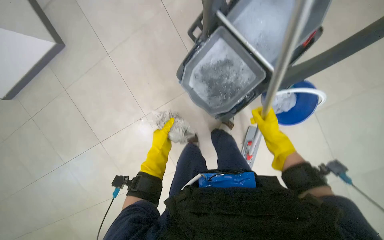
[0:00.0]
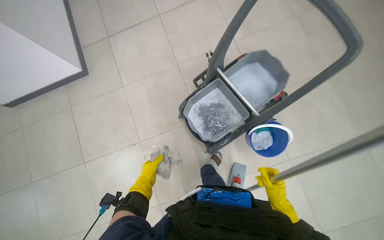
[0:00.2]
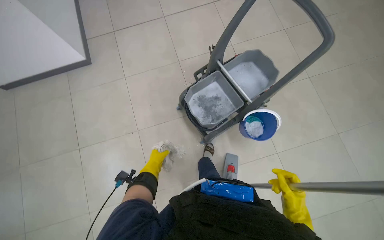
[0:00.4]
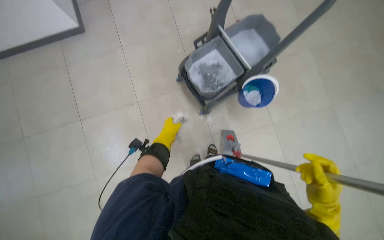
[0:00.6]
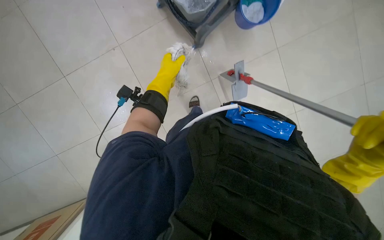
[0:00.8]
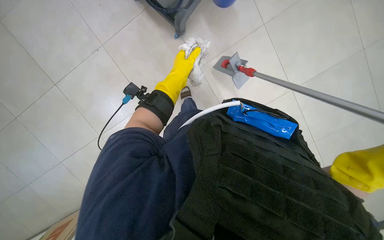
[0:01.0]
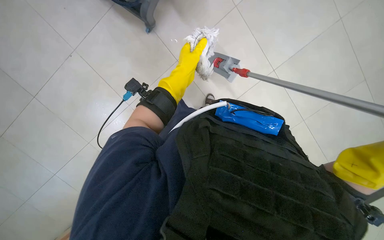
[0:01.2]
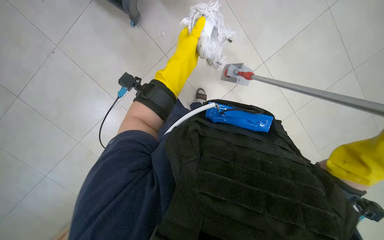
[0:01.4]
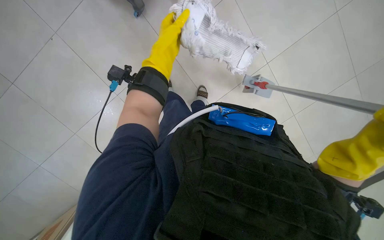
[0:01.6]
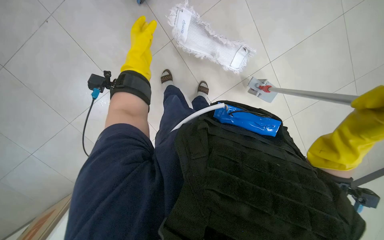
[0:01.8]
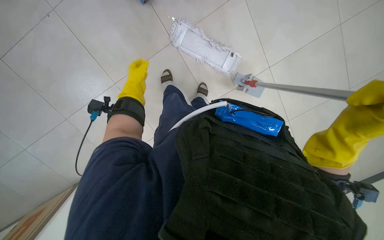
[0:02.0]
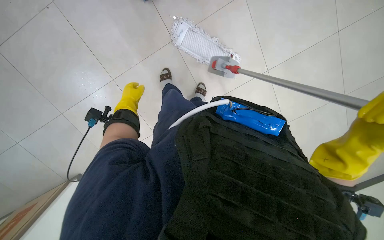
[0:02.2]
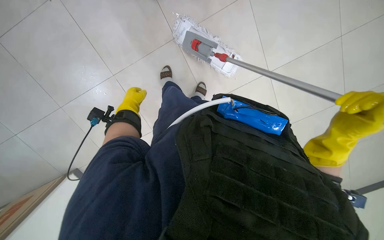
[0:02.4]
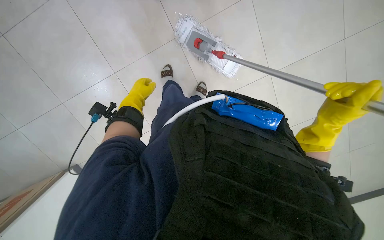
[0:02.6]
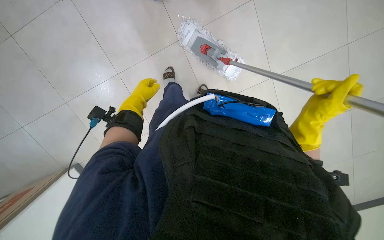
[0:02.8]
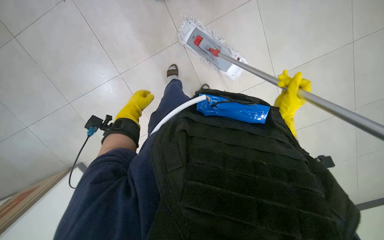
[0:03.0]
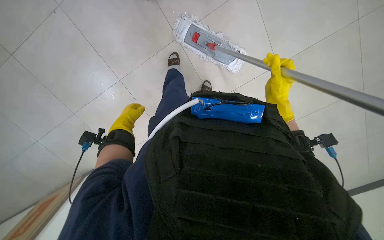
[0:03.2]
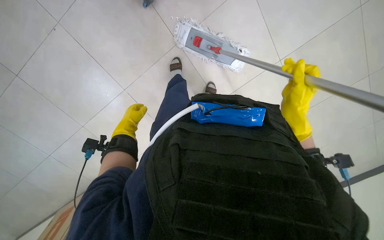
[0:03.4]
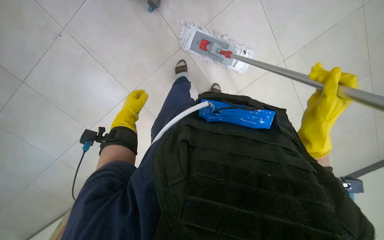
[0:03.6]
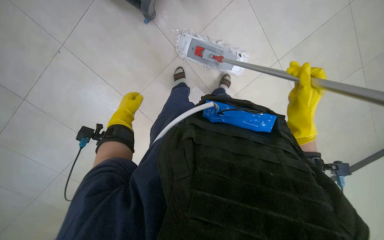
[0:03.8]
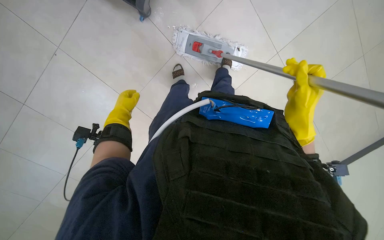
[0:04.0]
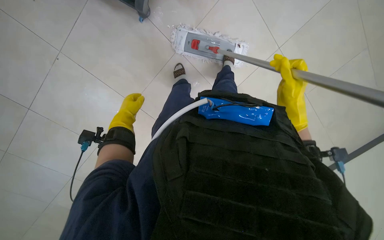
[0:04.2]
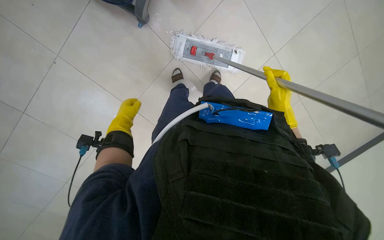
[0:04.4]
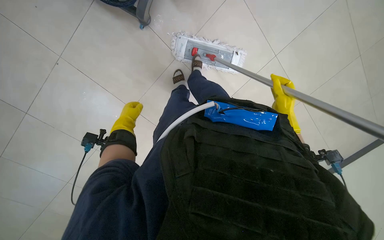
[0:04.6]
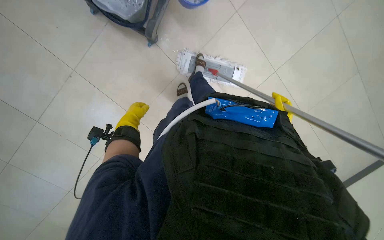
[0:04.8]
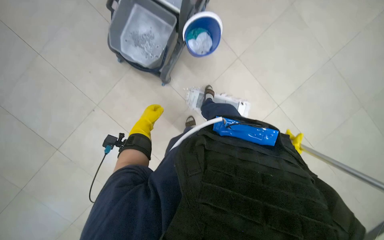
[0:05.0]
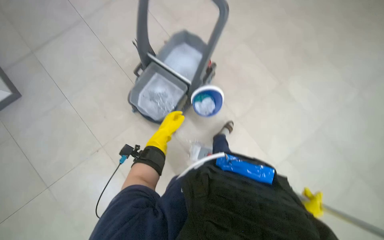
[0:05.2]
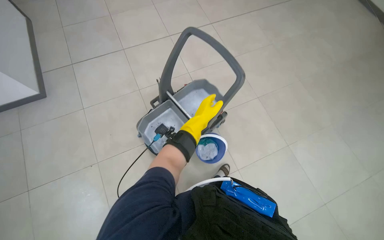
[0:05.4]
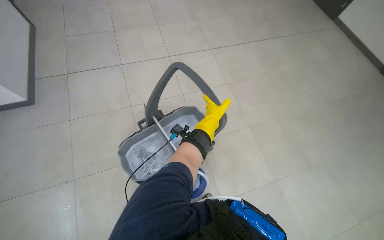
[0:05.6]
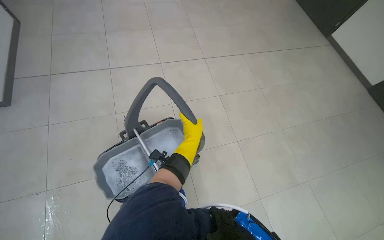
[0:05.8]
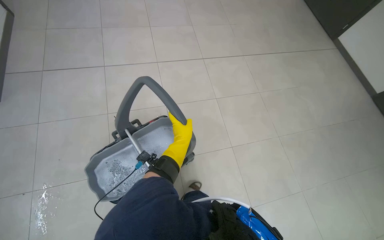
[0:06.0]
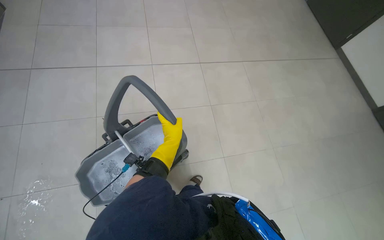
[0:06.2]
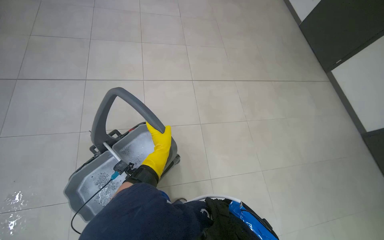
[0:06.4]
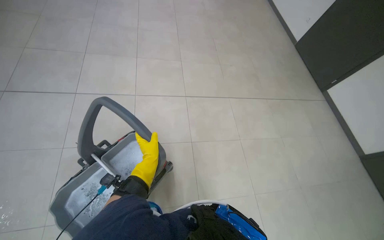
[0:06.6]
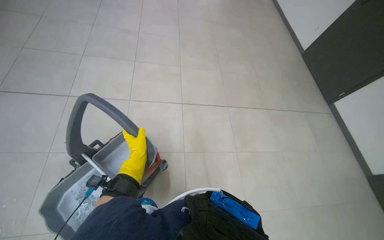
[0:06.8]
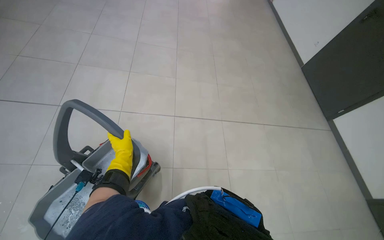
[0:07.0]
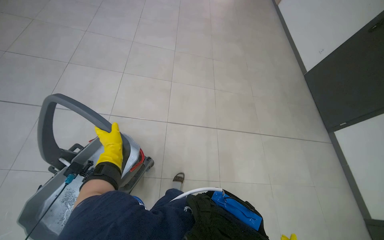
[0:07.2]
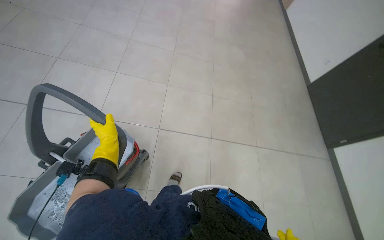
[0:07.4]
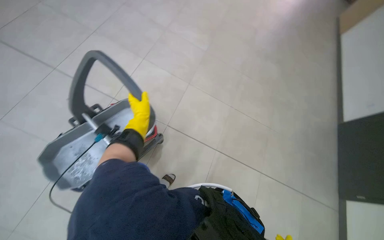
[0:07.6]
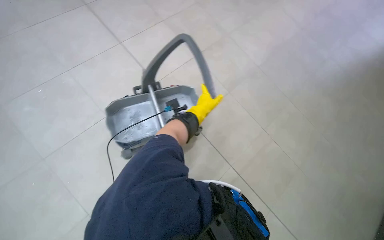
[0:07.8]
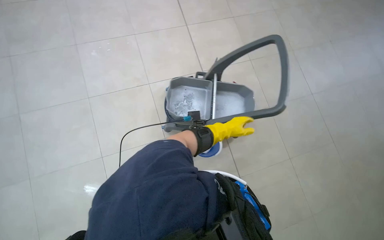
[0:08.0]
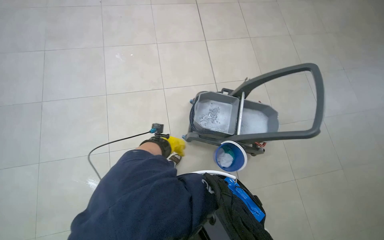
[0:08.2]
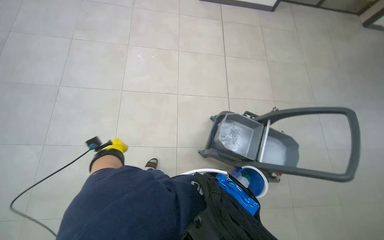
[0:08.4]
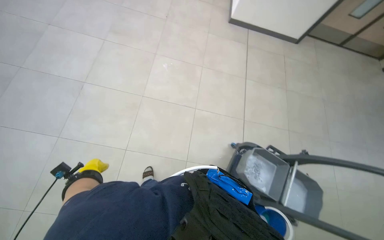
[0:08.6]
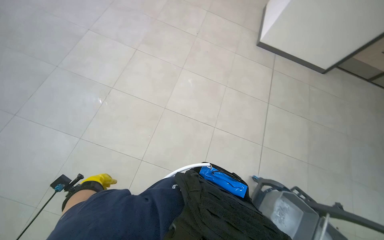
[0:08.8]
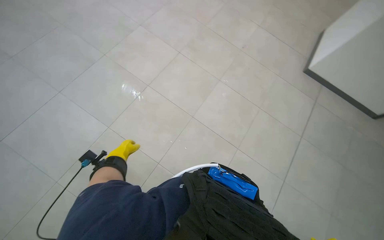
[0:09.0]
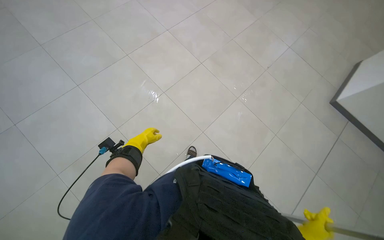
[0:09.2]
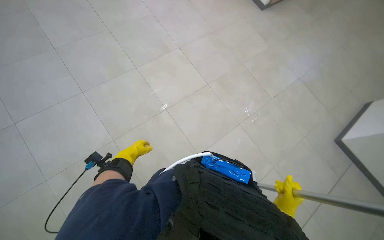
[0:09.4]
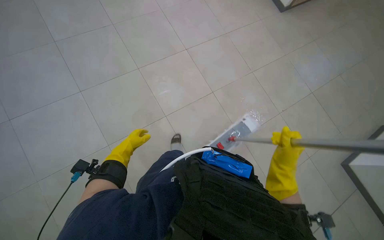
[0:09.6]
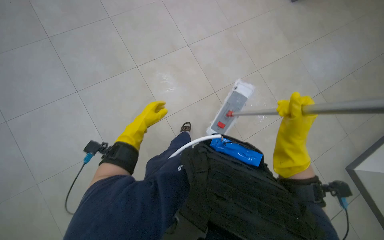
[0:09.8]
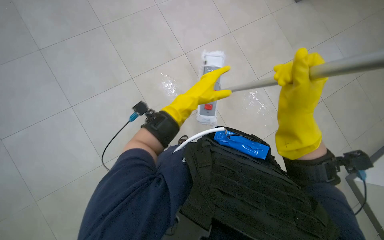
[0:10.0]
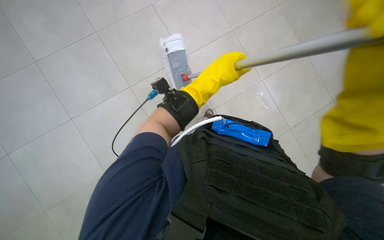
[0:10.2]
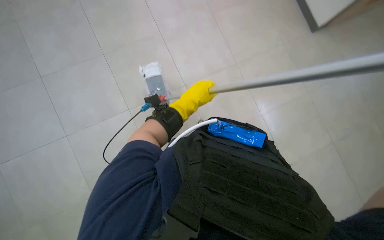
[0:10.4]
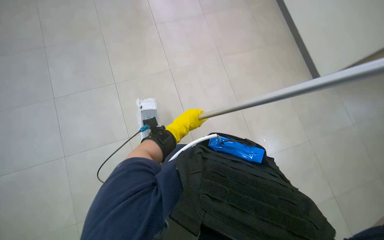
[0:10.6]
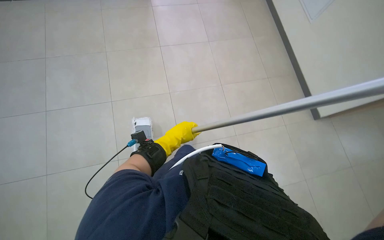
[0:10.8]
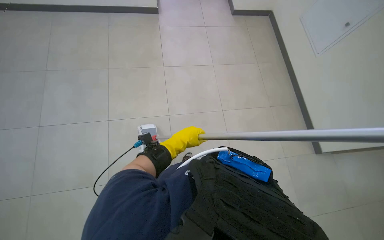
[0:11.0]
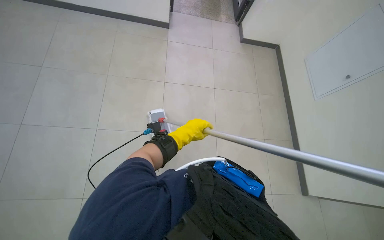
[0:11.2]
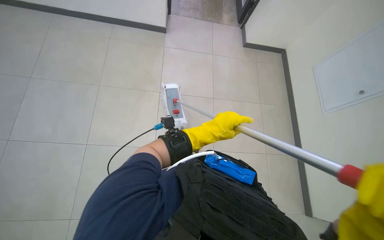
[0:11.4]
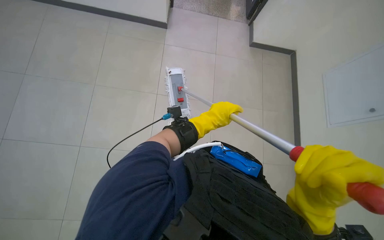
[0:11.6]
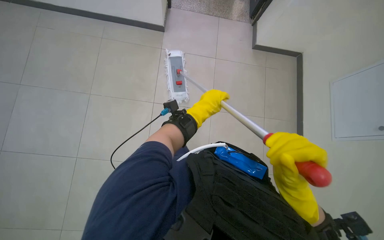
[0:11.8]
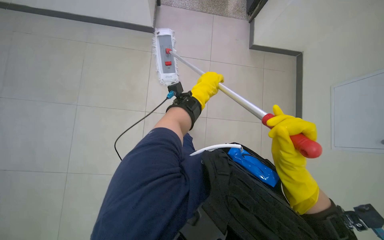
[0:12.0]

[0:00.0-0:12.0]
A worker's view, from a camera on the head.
Job: mopping floor.
The whole recording: Mopping tiled floor. The worker prepares the mop, then mops the tiled floor, periodically cleaning and reattaching the mop head.
0:00.0 to 0:01.6: The view tilts about 25 degrees downward.
0:01.6 to 0:03.0: The left hand goes some 20 cm to the left, down the picture and farther from the camera.
0:03.0 to 0:04.4: The right hand travels nearer to the camera and back again, roughly 5 cm each way.
0:04.4 to 0:06.0: The view tips upward by about 70 degrees. The scene turns some 35 degrees clockwise in the picture.
0:06.0 to 0:07.6: The view tilts approximately 15 degrees upward.
0:07.6 to 0:09.0: The camera travels about 50 cm. The head turns to the left by about 40 degrees. The view tips upward by roughly 20 degrees.
0:09.0 to 0:10.4: The left hand is displaced to the right and up the picture by some 40 cm.

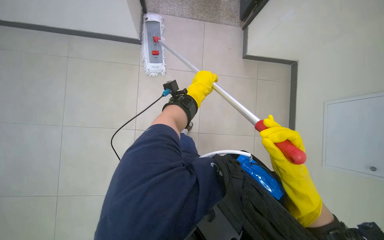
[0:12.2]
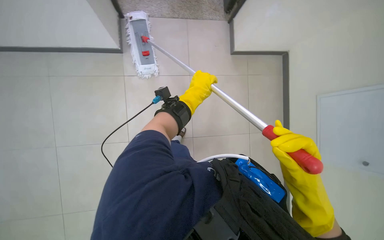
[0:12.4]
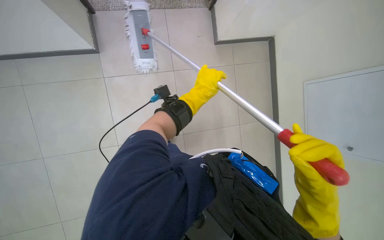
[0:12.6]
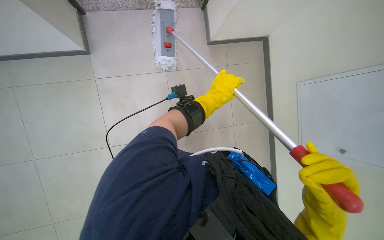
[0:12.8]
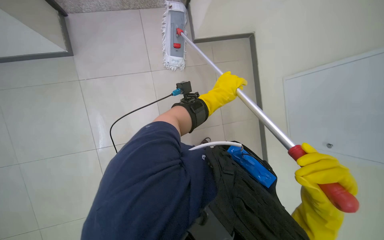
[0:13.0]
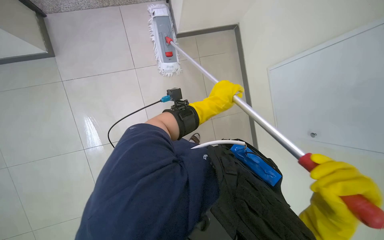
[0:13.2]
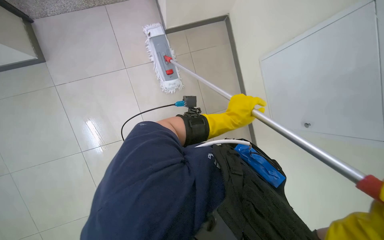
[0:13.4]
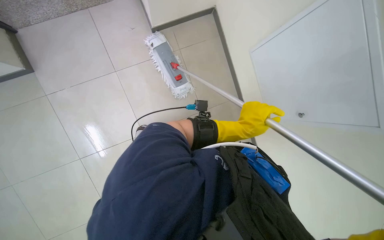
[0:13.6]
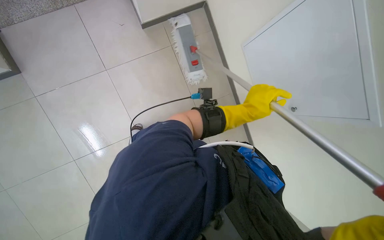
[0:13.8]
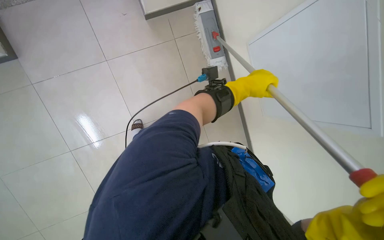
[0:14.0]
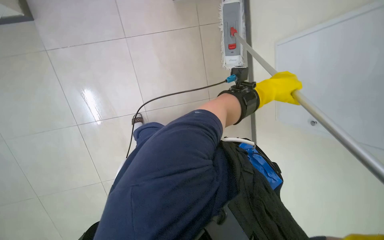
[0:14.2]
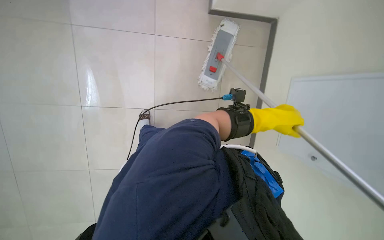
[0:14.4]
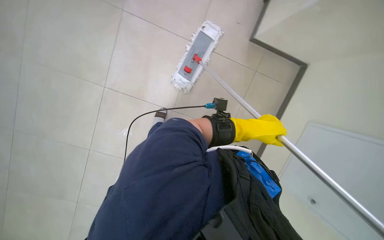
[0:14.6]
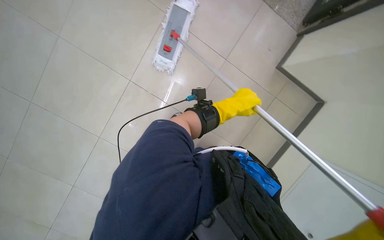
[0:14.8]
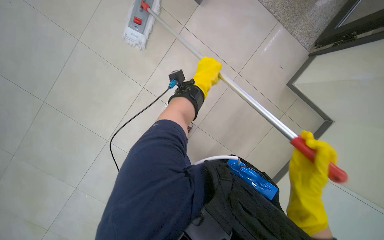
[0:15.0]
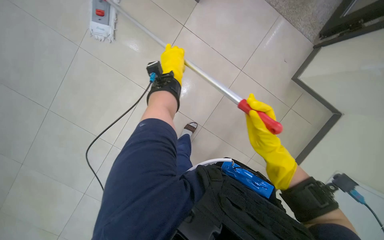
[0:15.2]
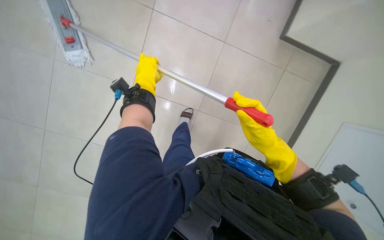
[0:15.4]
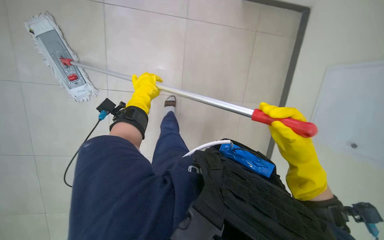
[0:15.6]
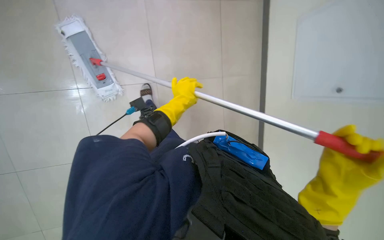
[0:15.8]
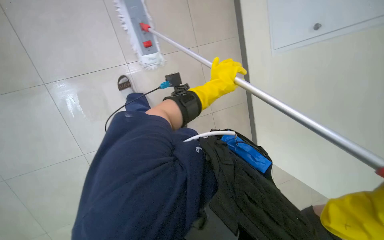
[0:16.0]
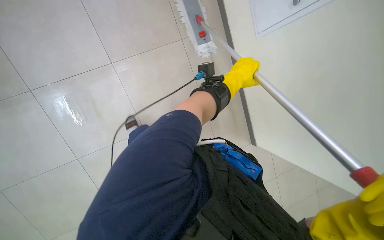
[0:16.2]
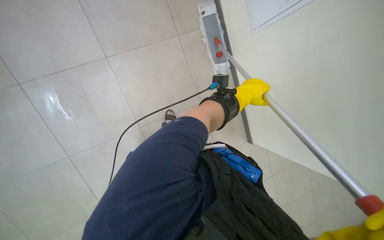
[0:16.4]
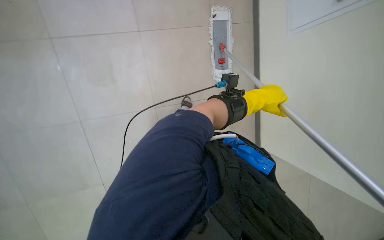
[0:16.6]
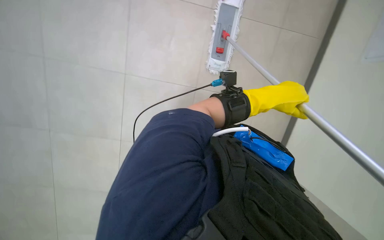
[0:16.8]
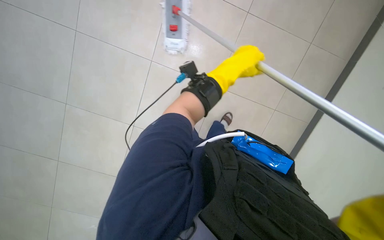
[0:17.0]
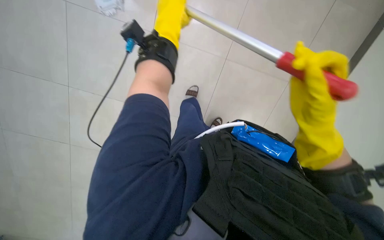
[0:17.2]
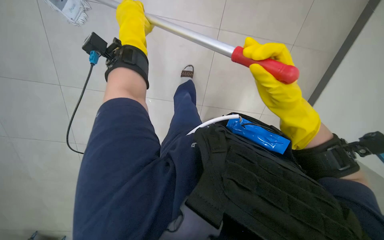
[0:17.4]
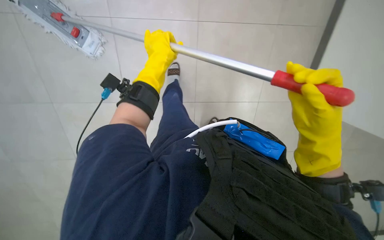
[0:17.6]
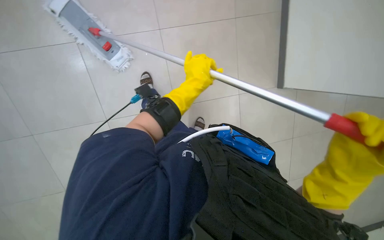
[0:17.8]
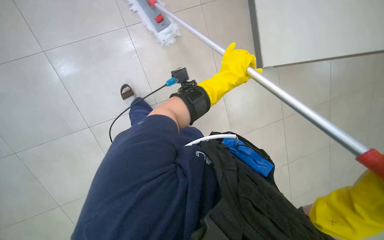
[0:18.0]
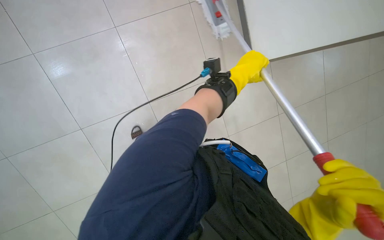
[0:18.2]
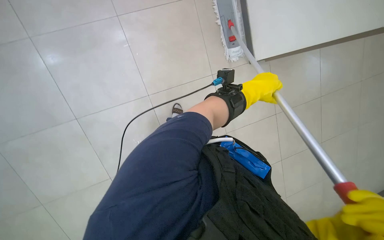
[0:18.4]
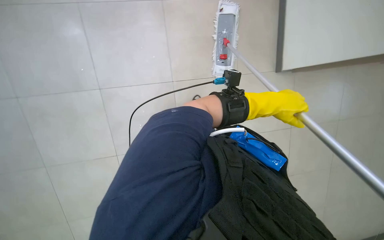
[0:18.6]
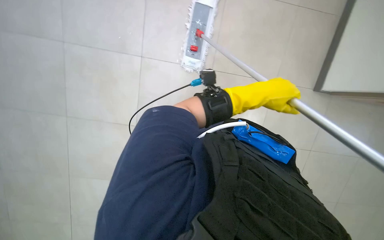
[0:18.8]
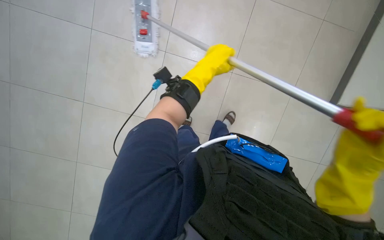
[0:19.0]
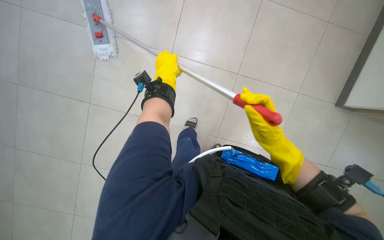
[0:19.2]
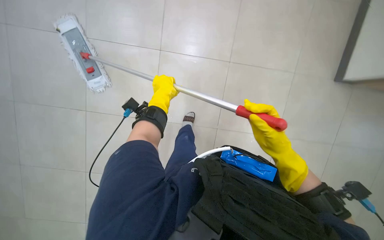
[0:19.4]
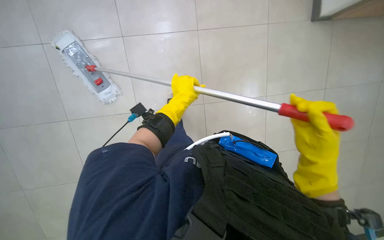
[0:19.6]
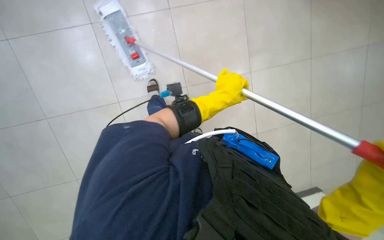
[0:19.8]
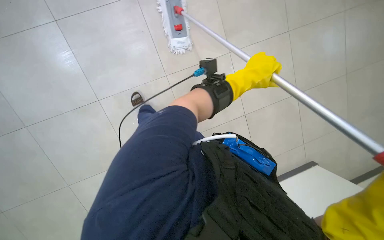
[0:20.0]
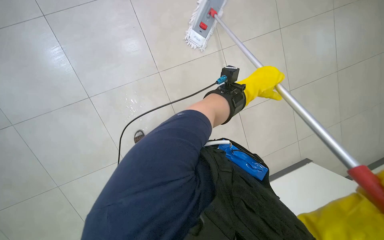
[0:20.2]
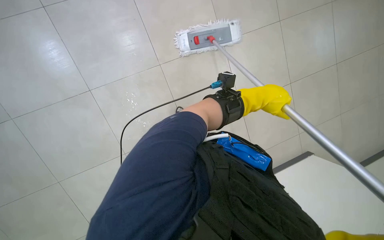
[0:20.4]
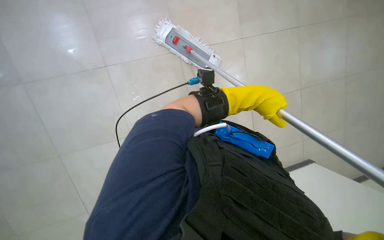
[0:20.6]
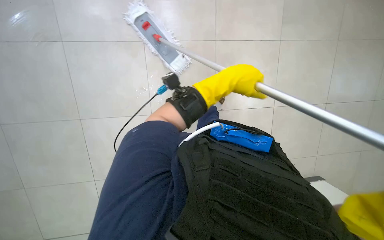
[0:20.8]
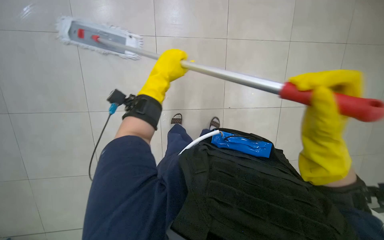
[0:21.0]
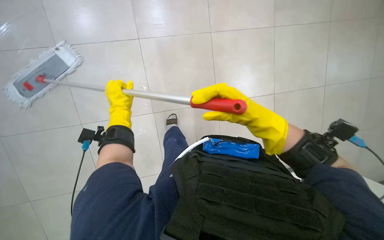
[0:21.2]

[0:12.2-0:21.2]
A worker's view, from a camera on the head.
Job: mopping floor.
The whole recording: Mopping tiled floor. The worker prepares the mop, then mops the tiled floor, periodically cleaning and reattaching the mop head.
0:13.8 to 0:15.2: The left hand heads to the left and up the picture, covering about 20 cm.
0:15.2 to 0:16.6: The head rotates about 45 degrees to the left.
0:16.6 to 0:18.2: The left hand goes to the left and returns, some 25 cm each way.
0:18.2 to 0:19.8: The view tips upward by roughly 15 degrees. The left hand goes to the left and returns, some 25 cm each way.
0:19.8 to 0:21.2: The wearer's head swings some 20 degrees to the right.
